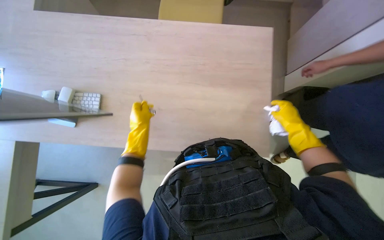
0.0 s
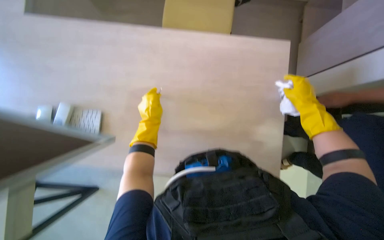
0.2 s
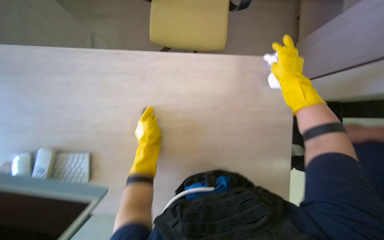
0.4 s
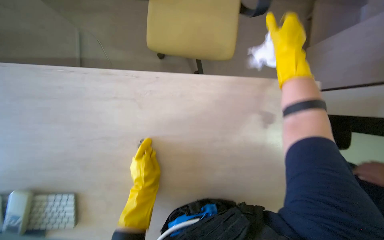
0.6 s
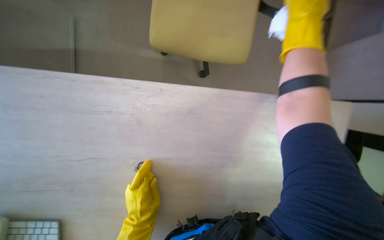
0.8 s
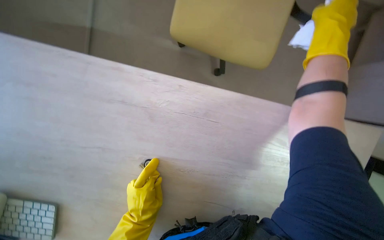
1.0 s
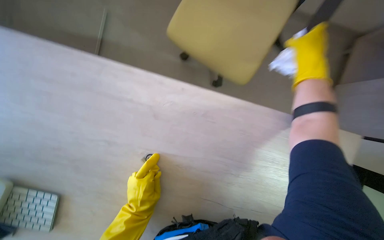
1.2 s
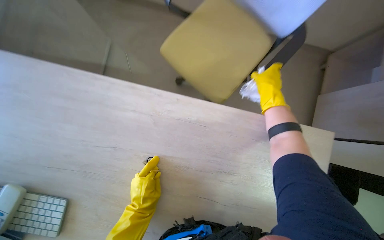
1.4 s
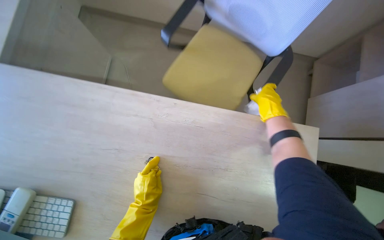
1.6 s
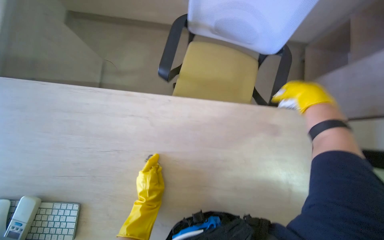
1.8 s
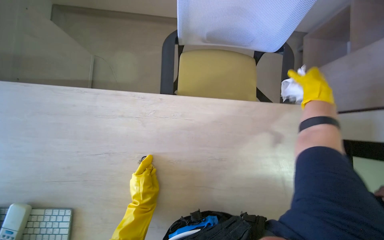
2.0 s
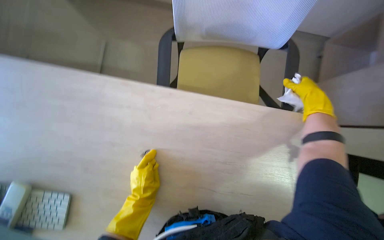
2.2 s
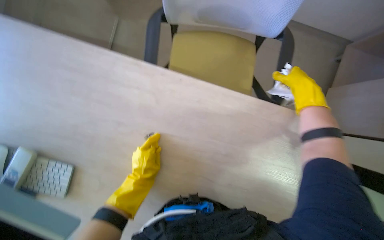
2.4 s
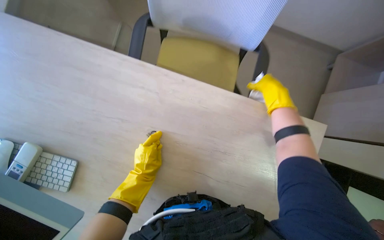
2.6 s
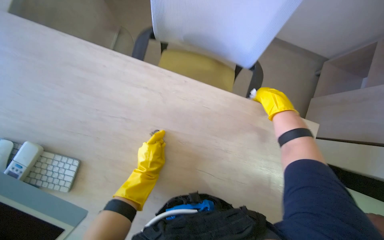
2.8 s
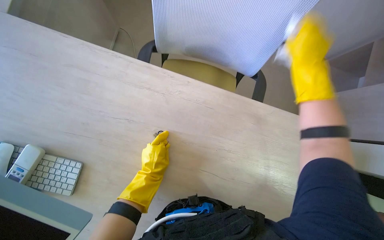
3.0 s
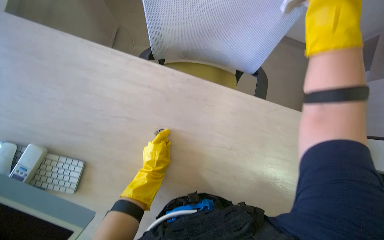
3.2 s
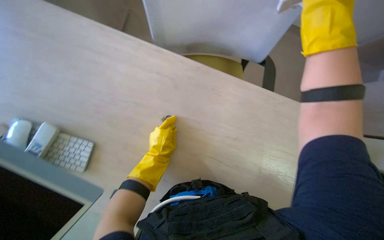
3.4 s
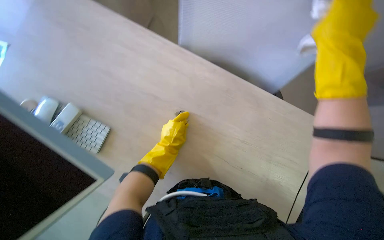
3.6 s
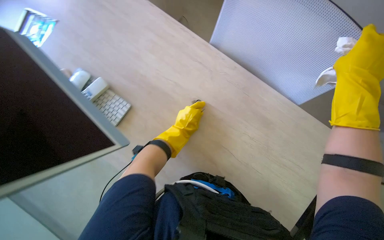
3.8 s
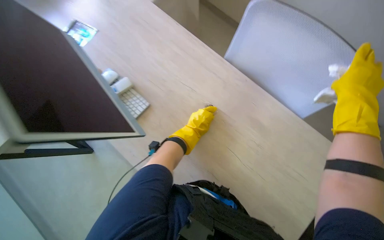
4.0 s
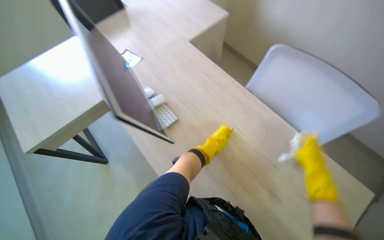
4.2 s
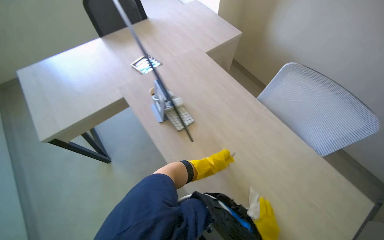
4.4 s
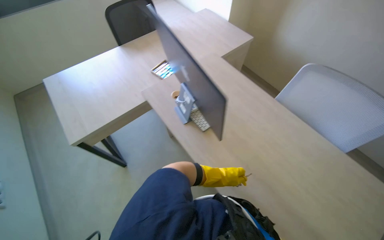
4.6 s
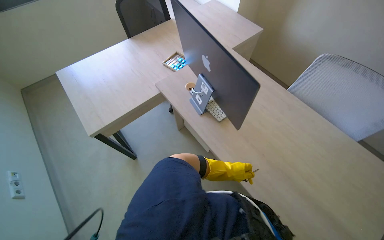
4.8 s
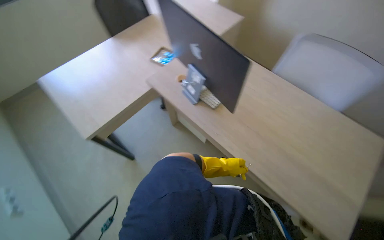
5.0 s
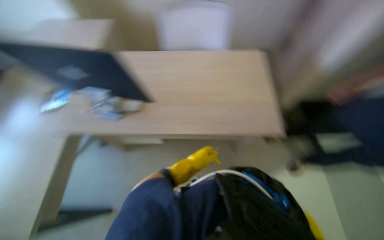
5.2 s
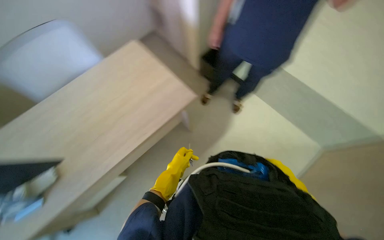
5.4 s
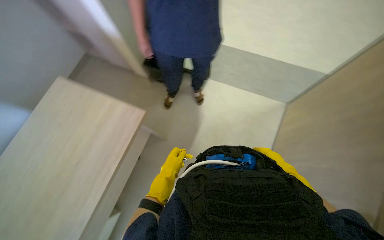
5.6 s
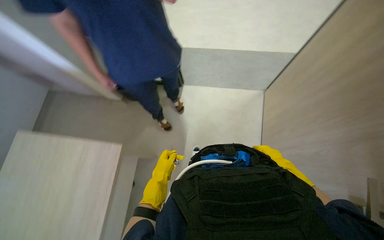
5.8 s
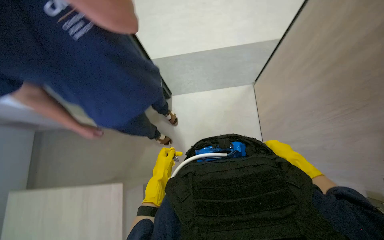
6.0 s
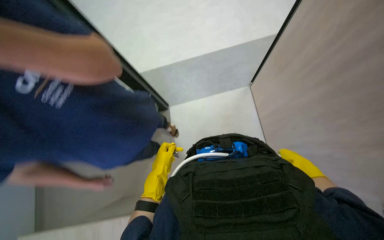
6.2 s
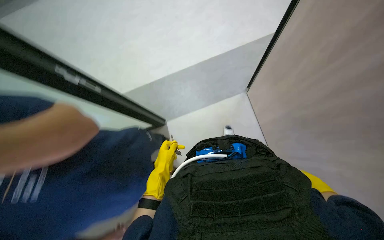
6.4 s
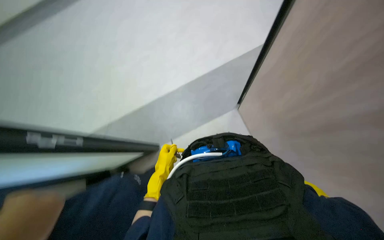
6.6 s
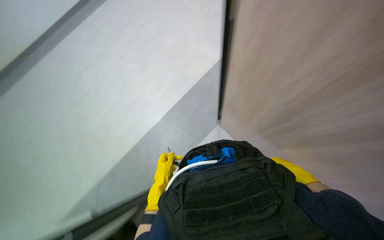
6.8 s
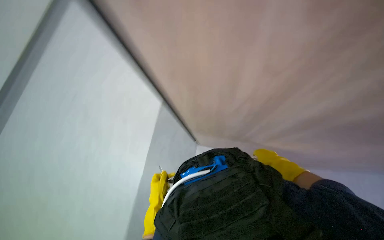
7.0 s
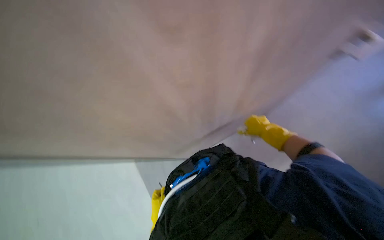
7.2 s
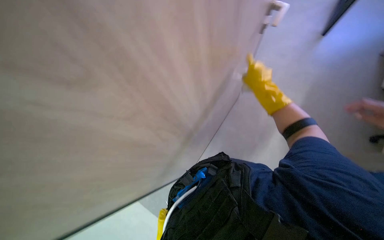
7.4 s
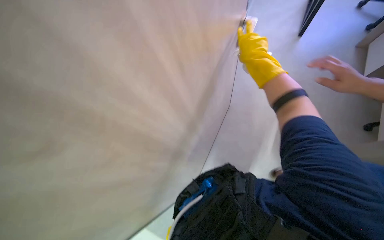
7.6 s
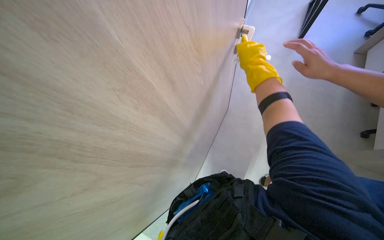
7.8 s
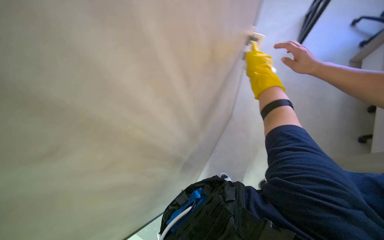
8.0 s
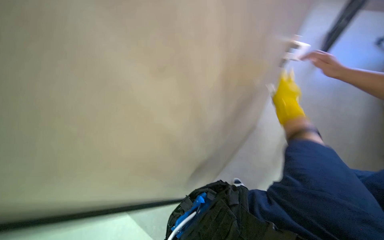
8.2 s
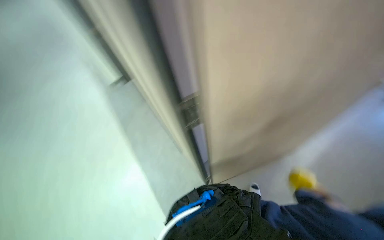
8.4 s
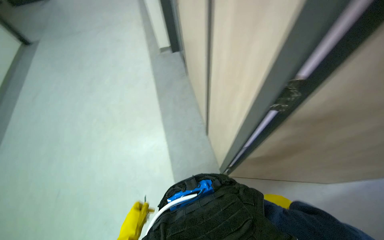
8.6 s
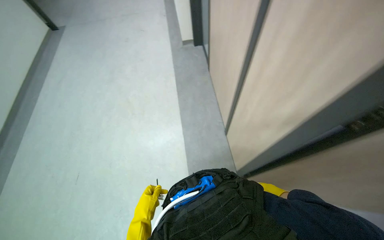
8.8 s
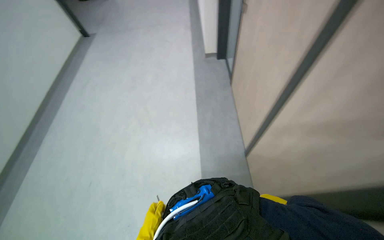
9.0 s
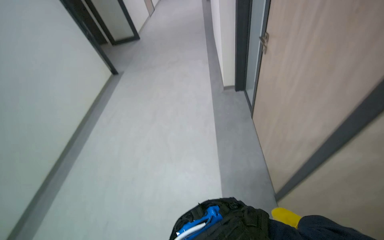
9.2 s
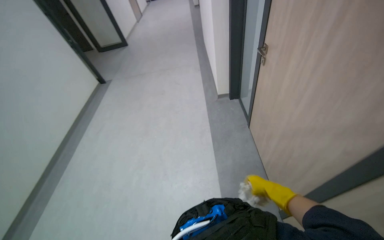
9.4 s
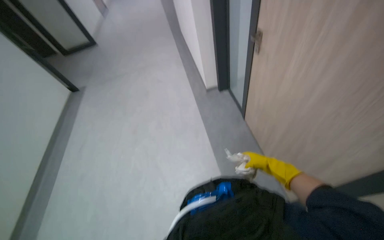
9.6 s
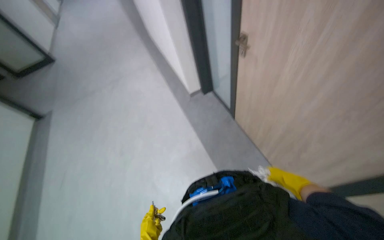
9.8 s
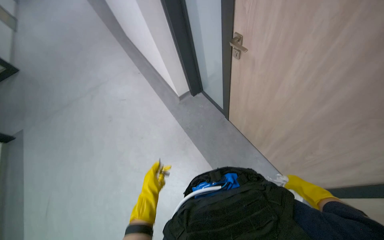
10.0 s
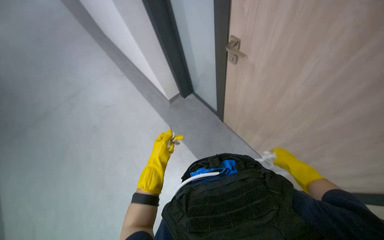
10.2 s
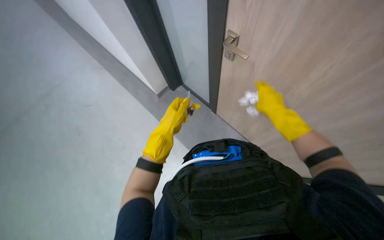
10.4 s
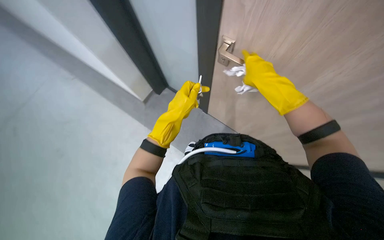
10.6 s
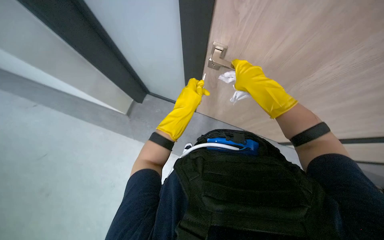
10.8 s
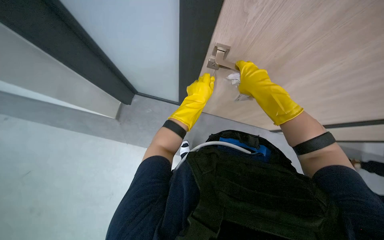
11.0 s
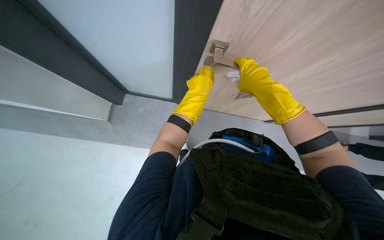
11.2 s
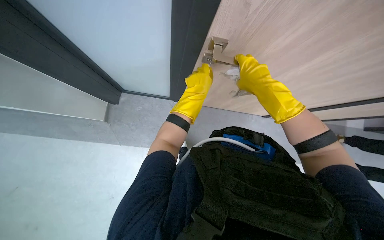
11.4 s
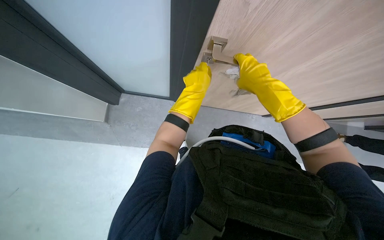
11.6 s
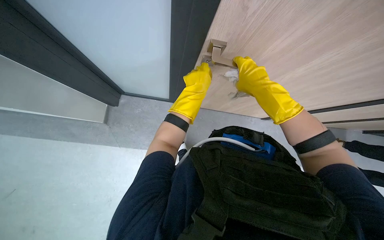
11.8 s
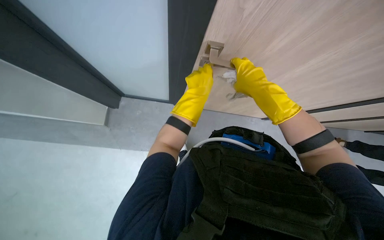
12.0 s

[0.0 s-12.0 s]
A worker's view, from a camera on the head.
Job: wiping surfaces.
The whole recording: Wiping office desk surface. The worker wipes the surface of an office desk with a white cloth.
0.0 to 1.6 s: The left hand goes roughly 10 cm down the picture. Meanwhile the right hand travels up the picture and to the left by roughly 30 cm, and moves roughly 10 cm nearer to the camera and comes back.
3.0 to 4.4 s: The view tips upward by some 15 degrees. Everything in view rotates approximately 40 degrees clockwise.
4.4 to 6.0 s: The head rotates about 85 degrees to the right.
6.0 to 7.6 s: The scene turns approximately 35 degrees counterclockwise in the picture.
10.4 to 12.0 s: The left hand is displaced farther from the camera, up the picture and to the right by approximately 20 cm.

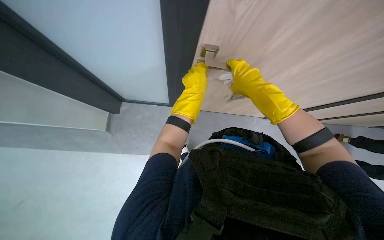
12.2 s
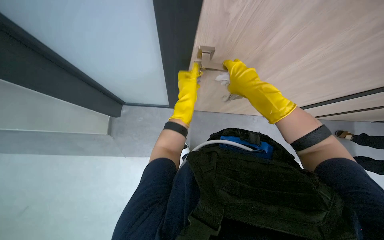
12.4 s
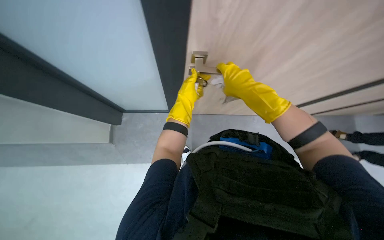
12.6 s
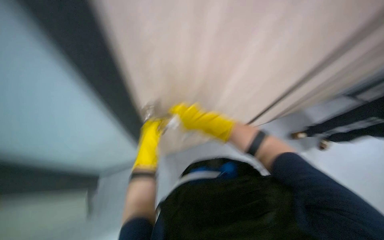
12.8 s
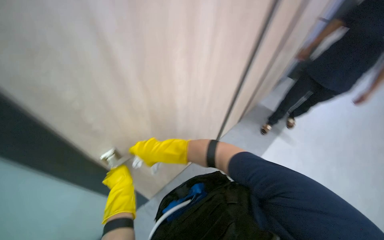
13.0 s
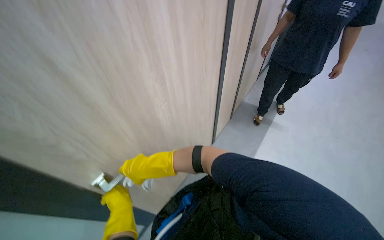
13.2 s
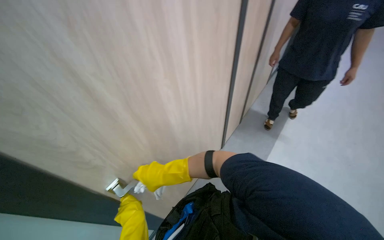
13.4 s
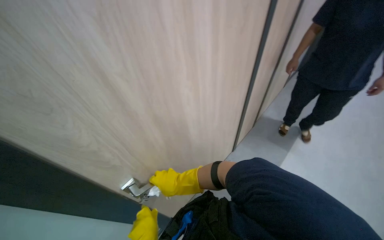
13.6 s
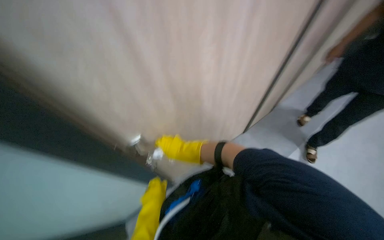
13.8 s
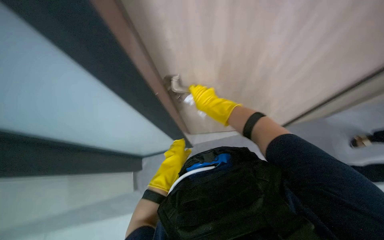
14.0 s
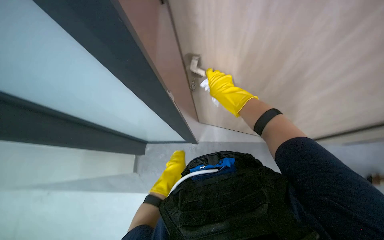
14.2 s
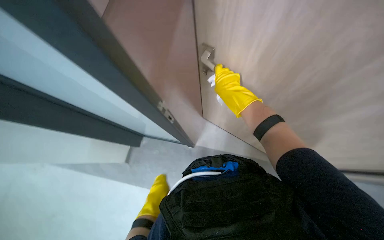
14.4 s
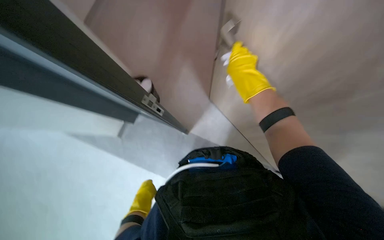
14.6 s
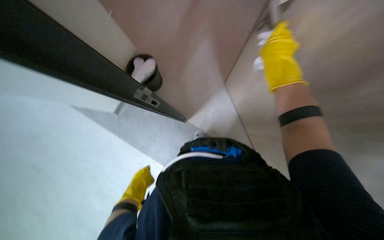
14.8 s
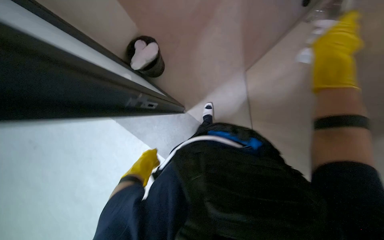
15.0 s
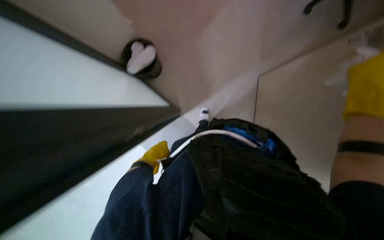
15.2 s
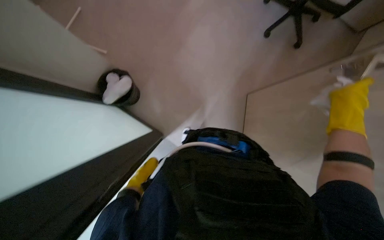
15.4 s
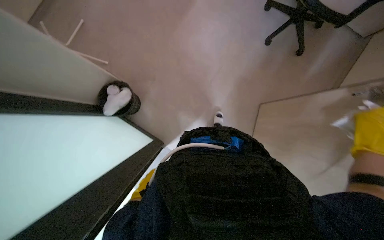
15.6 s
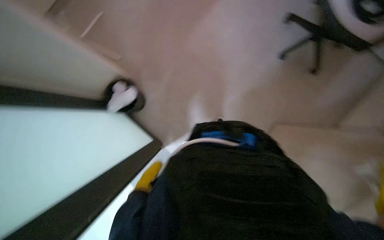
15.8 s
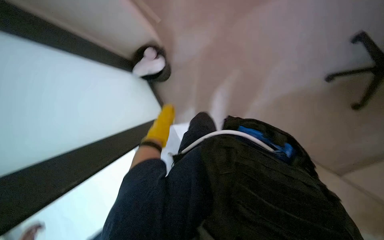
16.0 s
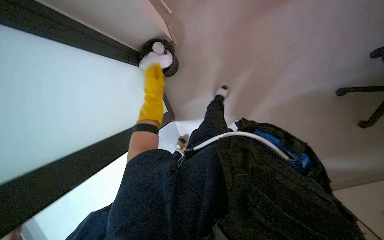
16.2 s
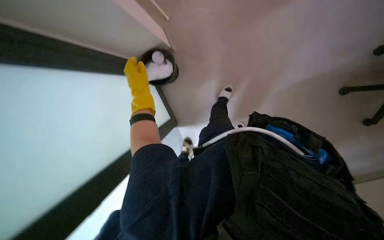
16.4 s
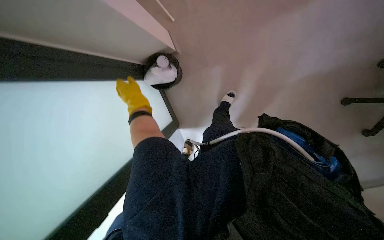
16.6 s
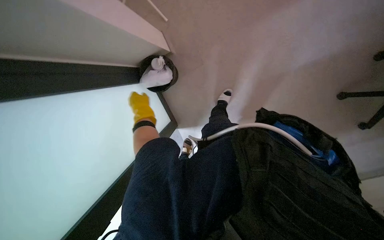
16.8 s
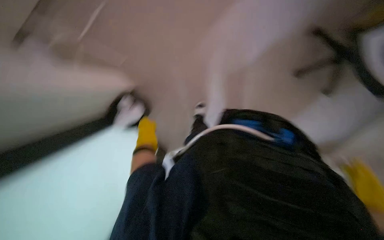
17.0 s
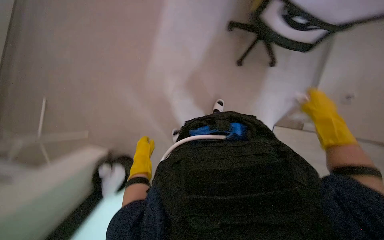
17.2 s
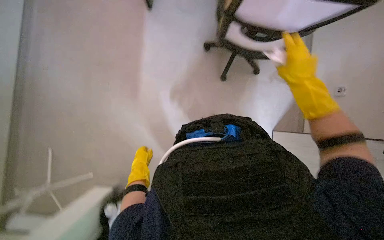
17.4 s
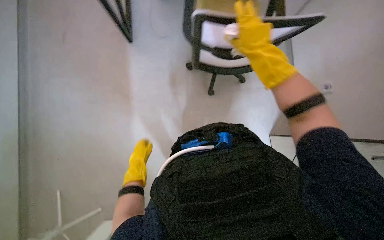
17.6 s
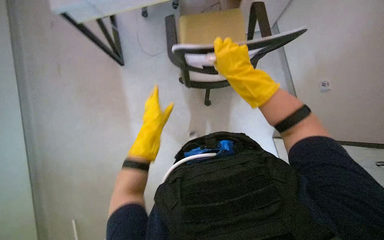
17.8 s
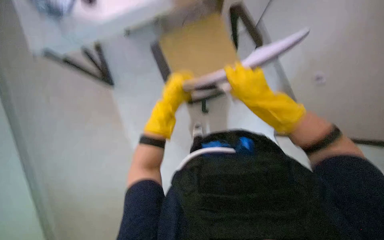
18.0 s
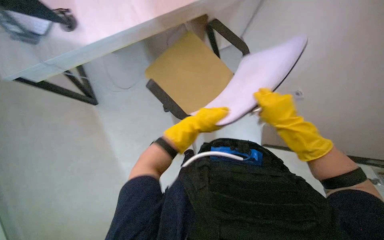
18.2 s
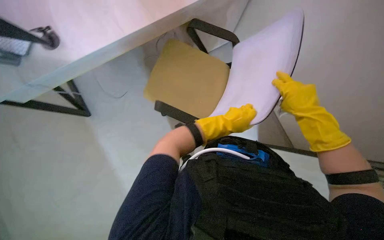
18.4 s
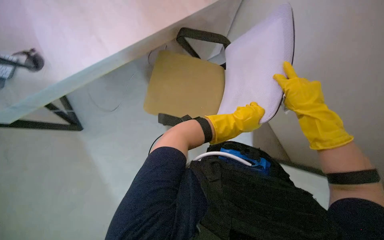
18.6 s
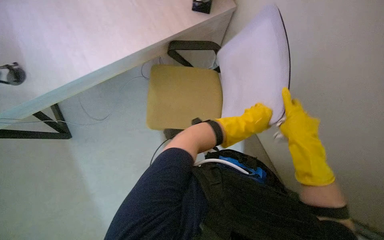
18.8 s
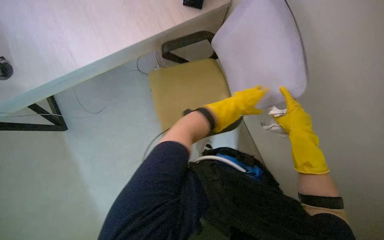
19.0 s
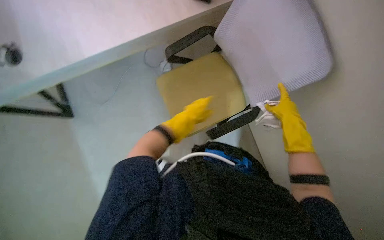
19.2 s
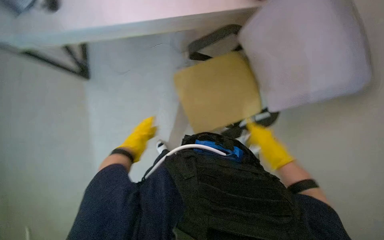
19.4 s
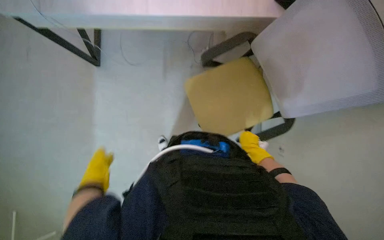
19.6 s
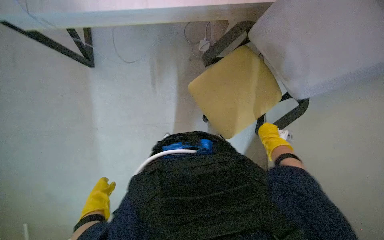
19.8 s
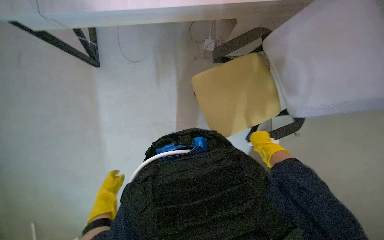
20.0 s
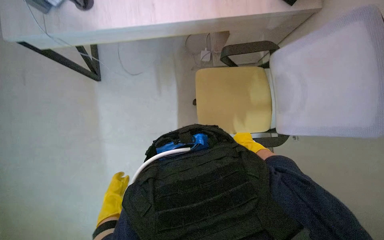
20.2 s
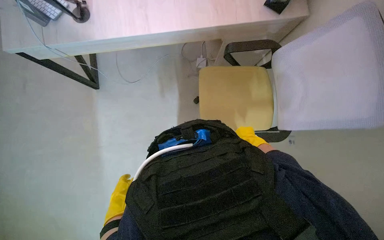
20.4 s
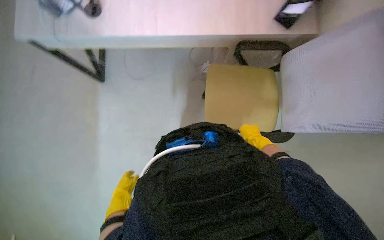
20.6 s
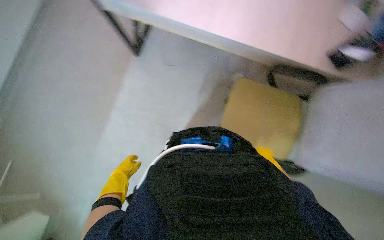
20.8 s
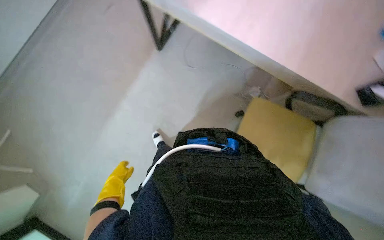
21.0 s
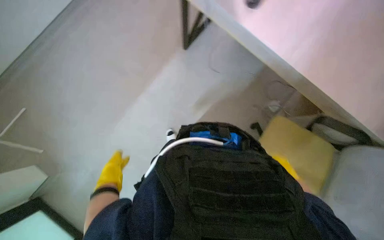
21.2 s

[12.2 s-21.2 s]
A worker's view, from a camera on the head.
Job: wiping surfaces.
The whole recording: Wiping office desk surface. The worker wipes the surface of an office desk with a white cloth.
12.2 to 13.8 s: The scene rotates counterclockwise by about 30 degrees.
13.8 to 15.2 s: The camera pitches downward, by approximately 25 degrees. The scene rotates clockwise by roughly 30 degrees. The right hand travels to the right and nearer to the camera by approximately 30 cm. The left hand swings up and down the picture, about 15 cm each way, with 2 reversals.
15.2 to 16.6 s: The view tips upward by approximately 15 degrees.
16.6 to 18.2 s: The head turns to the right by some 35 degrees. The view tilts roughly 15 degrees upward.
18.2 to 19.8 s: The left hand goes approximately 40 cm to the left and down the picture. The right hand shifts some 25 cm farther from the camera and down the picture.
